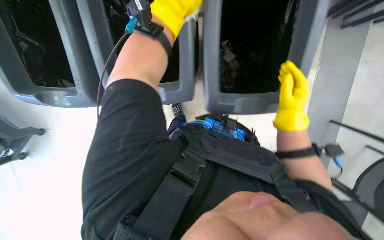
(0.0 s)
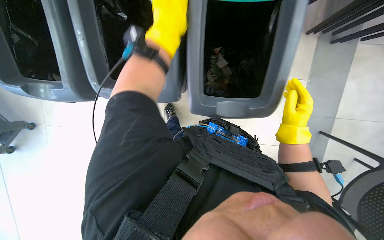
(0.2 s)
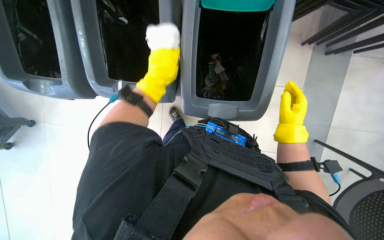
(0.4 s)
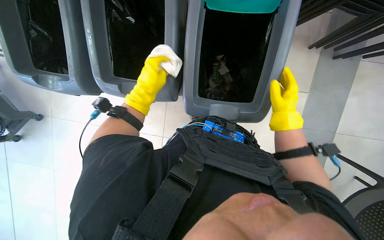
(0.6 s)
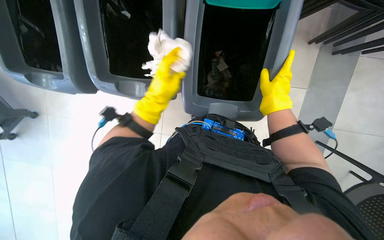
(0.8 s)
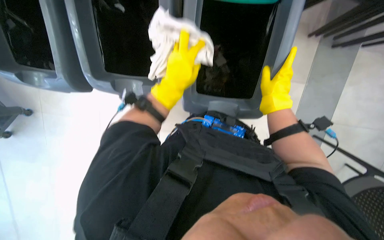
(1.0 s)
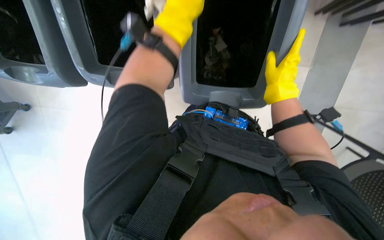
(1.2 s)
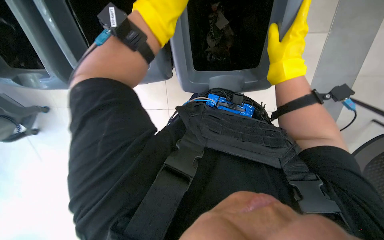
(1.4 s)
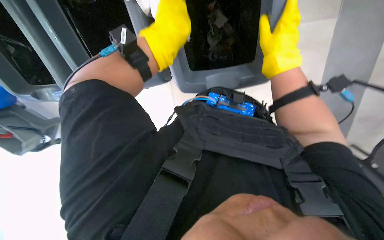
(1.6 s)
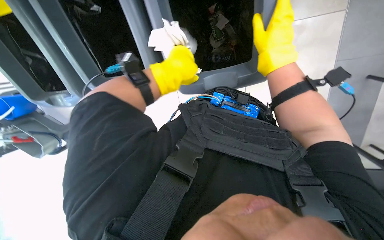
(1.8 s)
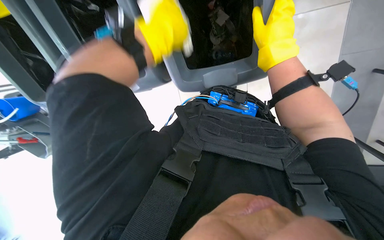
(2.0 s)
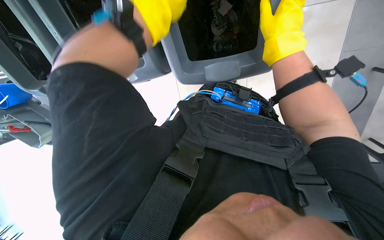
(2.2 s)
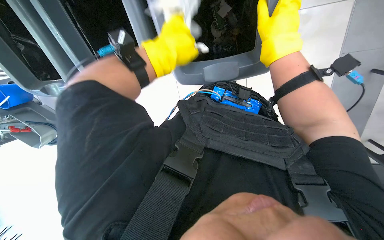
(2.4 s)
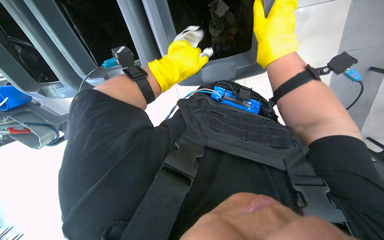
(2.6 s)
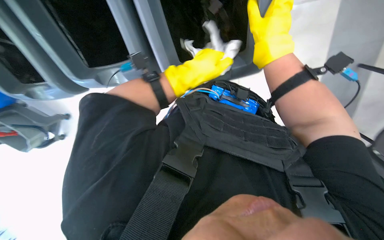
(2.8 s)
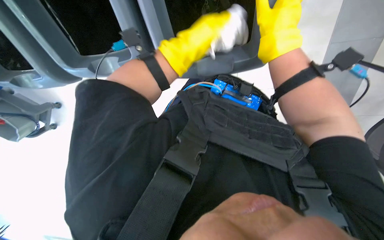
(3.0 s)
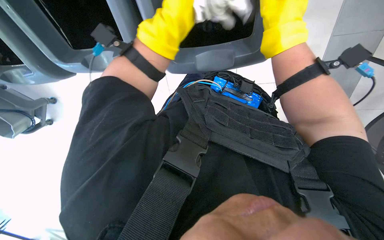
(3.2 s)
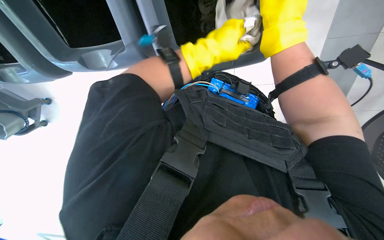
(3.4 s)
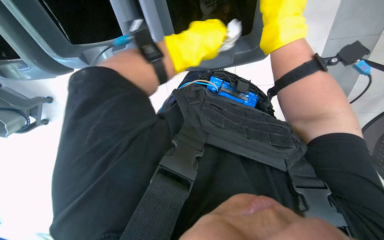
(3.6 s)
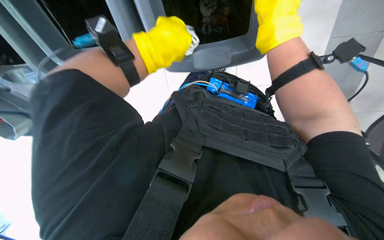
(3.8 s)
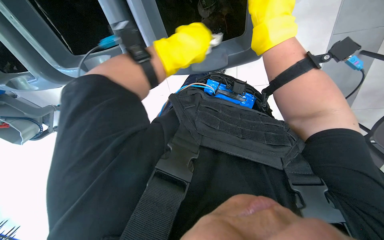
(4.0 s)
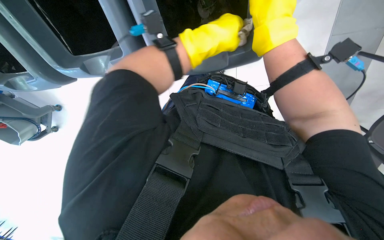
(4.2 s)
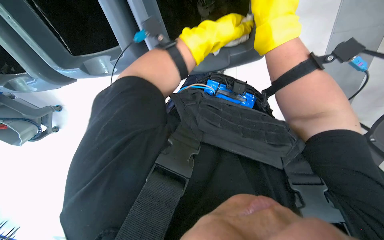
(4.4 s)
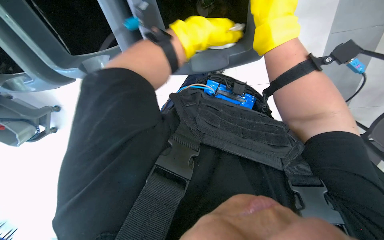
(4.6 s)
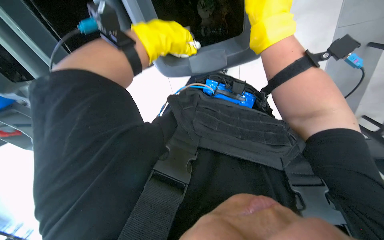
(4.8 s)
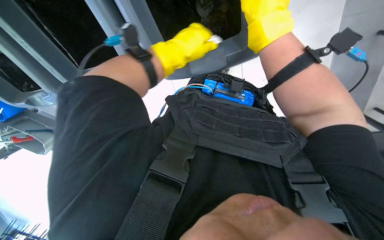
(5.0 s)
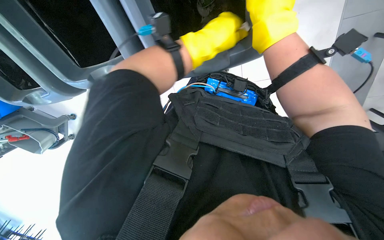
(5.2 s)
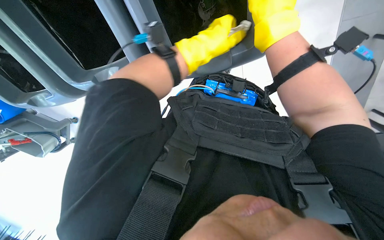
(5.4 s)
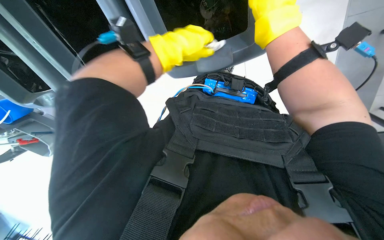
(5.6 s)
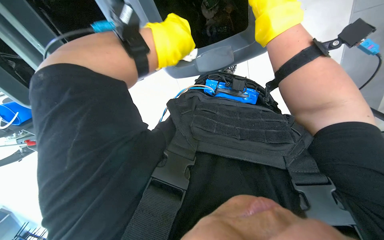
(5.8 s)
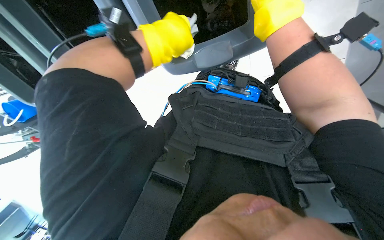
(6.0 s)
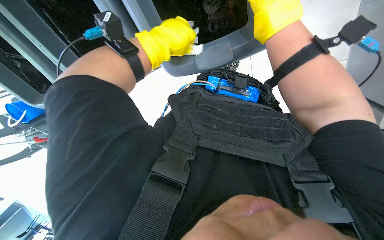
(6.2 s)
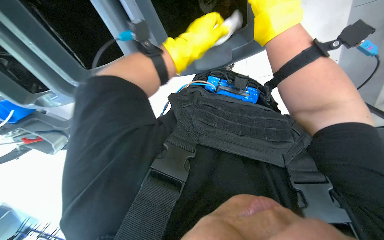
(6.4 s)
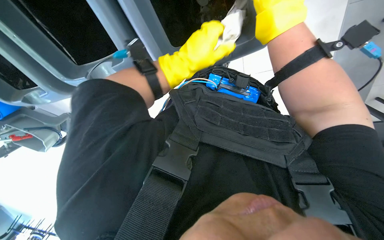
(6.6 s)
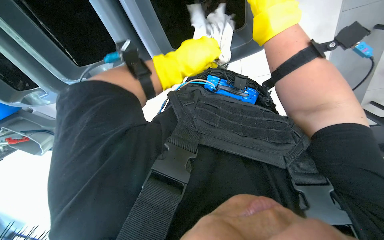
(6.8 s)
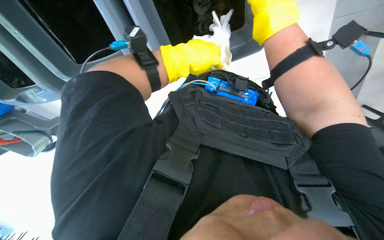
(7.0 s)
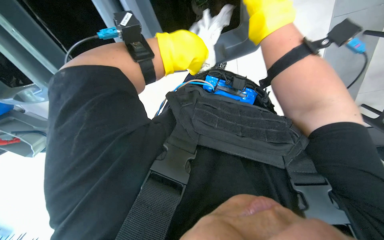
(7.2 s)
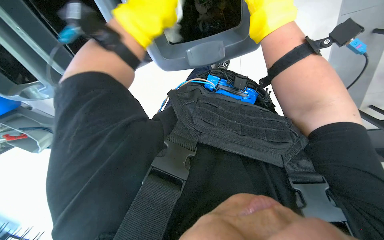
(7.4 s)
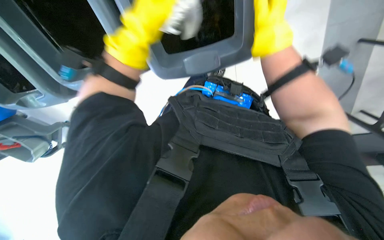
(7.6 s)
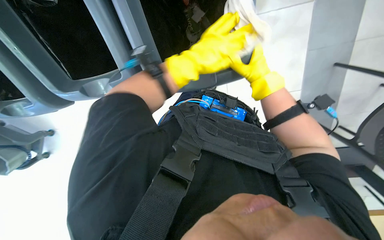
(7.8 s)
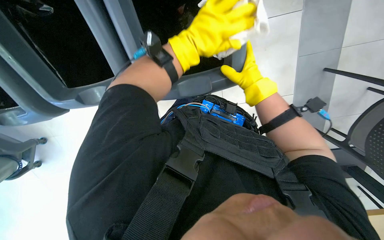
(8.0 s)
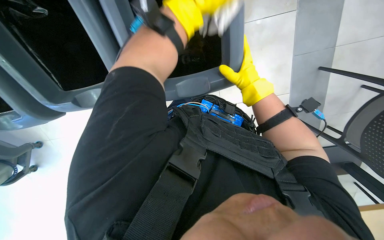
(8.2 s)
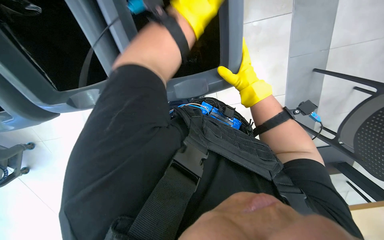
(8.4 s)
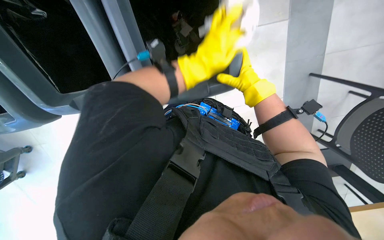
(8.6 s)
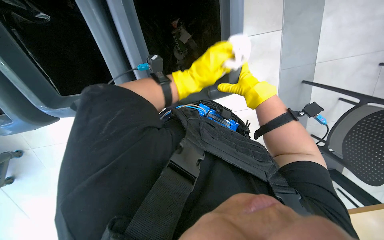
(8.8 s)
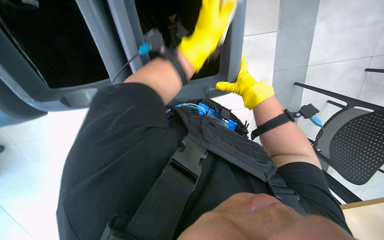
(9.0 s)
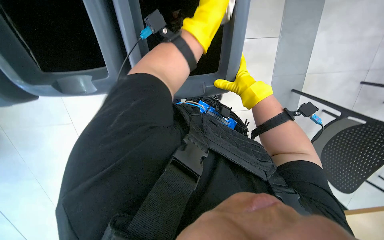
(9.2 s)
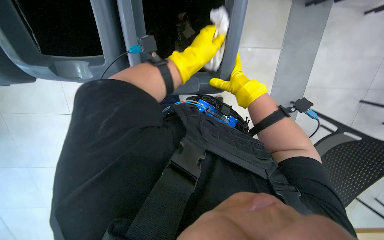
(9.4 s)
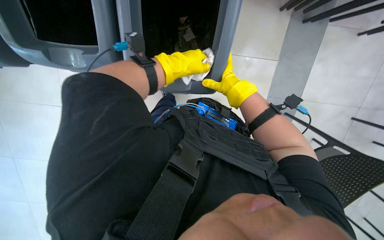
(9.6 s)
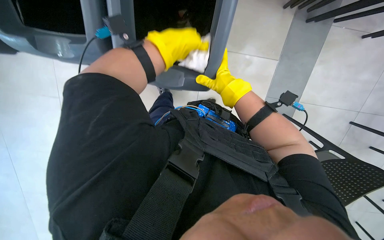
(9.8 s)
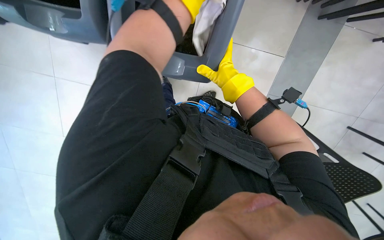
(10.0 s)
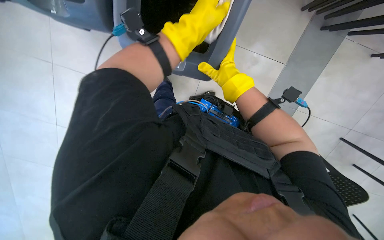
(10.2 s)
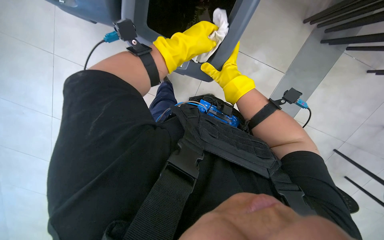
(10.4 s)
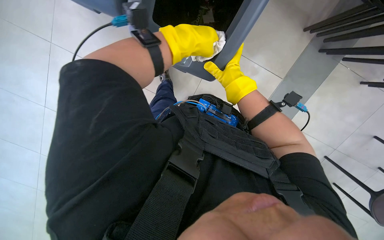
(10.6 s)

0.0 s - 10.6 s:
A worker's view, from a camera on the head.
Job: wiping surfaces.
The whole recording: Wiping trash bins. The worker wipes the inside and outside surfaces of the trash bins with a cloth.
0.0 s - 1.6 s: The left hand reaches roughly 15 cm down the picture, then returns, while the right hand travels up the picture by about 10 cm.
1.6 s - 3.0 s: The left hand swings up and down the picture, some 10 cm each way, with 2 reversals.
4.6 s - 6.0 s: The hands make small movements and keep their place.
7.6 s - 9.0 s: The view tips upward by approximately 15 degrees.
9.0 s - 10.6 s: The left hand moves down the picture and nearer to the camera, roughly 15 cm.

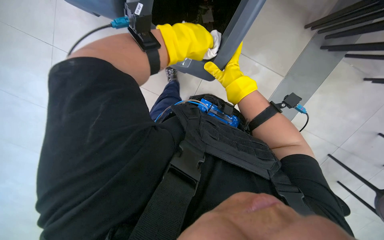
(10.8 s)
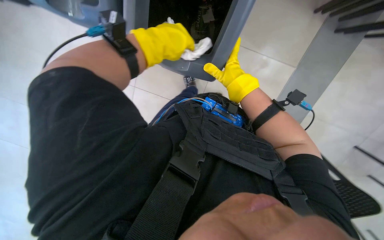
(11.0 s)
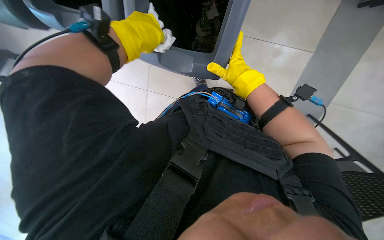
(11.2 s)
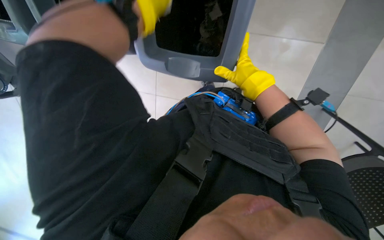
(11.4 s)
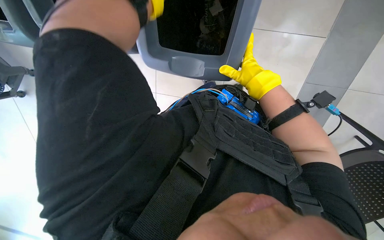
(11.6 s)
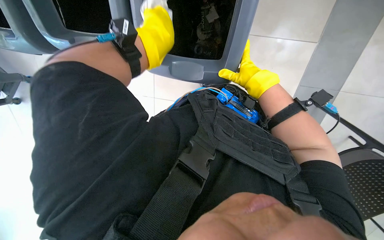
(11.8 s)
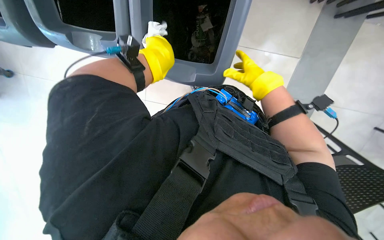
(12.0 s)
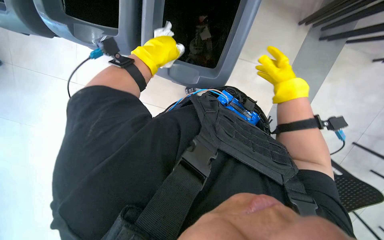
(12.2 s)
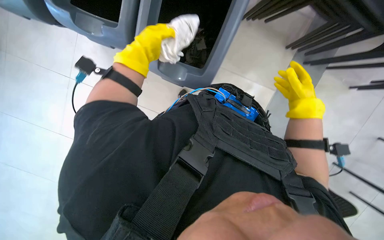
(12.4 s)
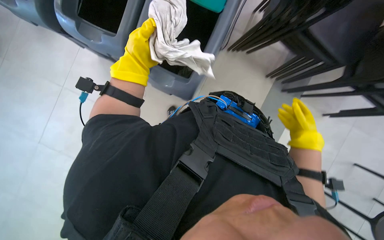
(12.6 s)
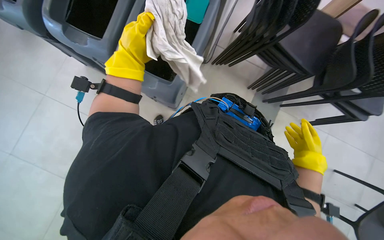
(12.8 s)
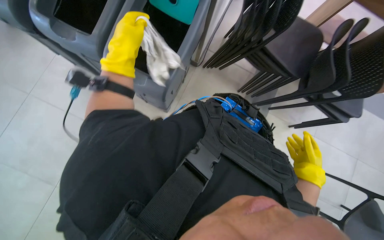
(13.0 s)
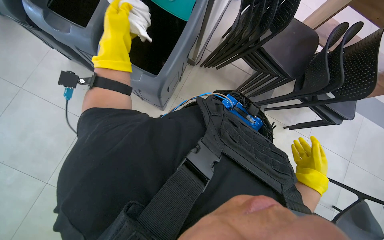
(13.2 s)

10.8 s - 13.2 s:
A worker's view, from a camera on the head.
Job: wiping surfaces.
The whole recording: Wiping trash bins. The worker wipes the inside and outside surfaces of the trash bins with a cloth.
10.8 s - 12.0 s: The left hand goes up the picture and returns, some 20 cm each way.
12.0 s - 13.2 s: The view pans to the right by approximately 25 degrees. The view tilts approximately 25 degrees upward. The left hand heads to the left, covering roughly 10 cm. The right hand travels down the picture and to the right by some 30 cm.

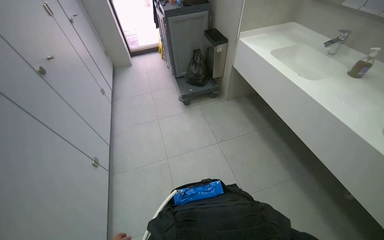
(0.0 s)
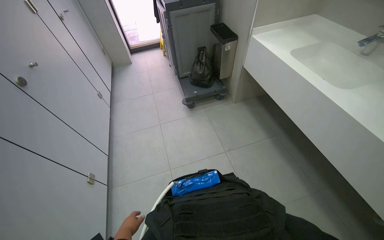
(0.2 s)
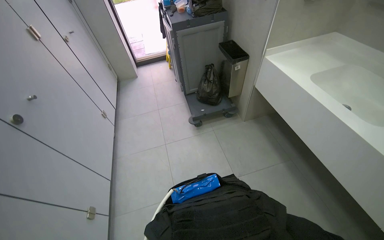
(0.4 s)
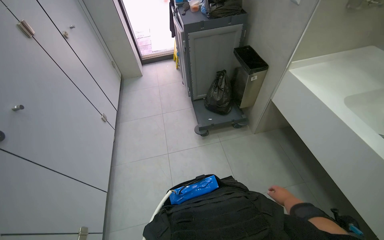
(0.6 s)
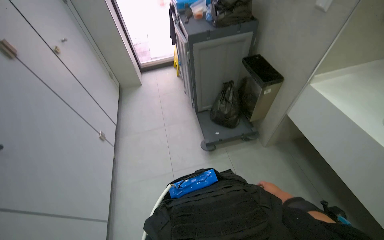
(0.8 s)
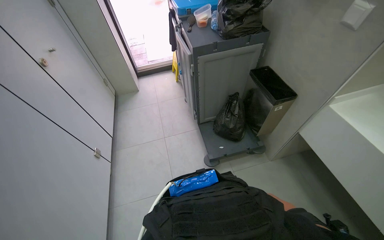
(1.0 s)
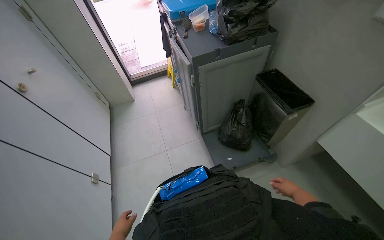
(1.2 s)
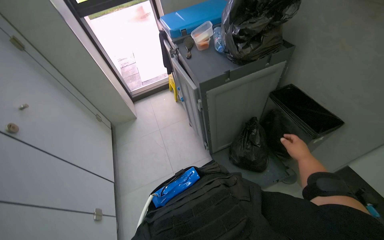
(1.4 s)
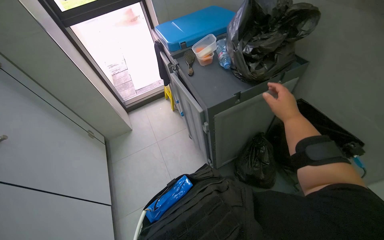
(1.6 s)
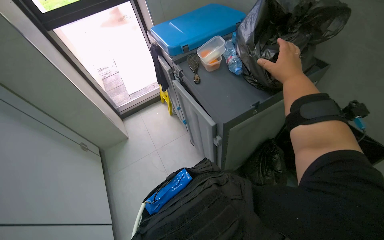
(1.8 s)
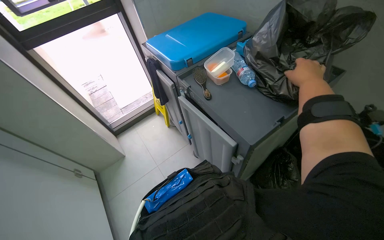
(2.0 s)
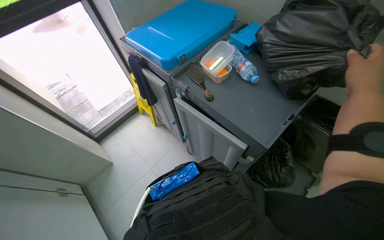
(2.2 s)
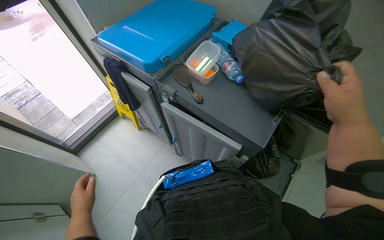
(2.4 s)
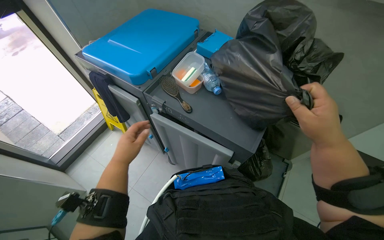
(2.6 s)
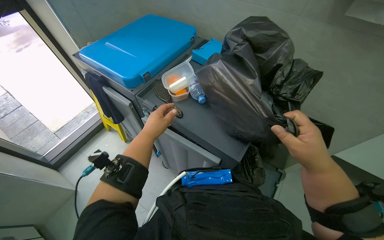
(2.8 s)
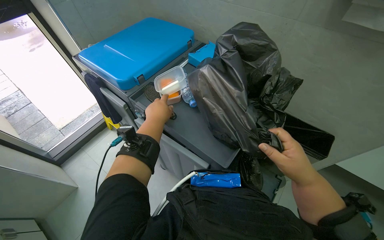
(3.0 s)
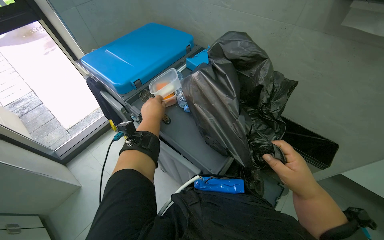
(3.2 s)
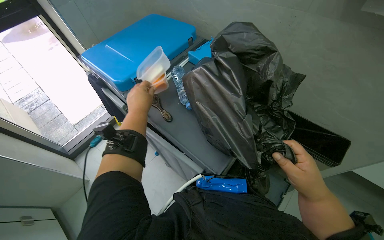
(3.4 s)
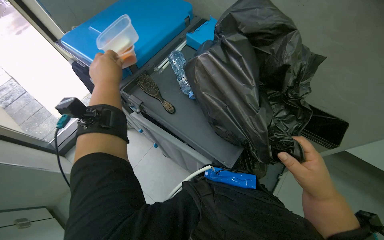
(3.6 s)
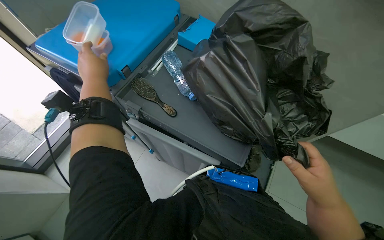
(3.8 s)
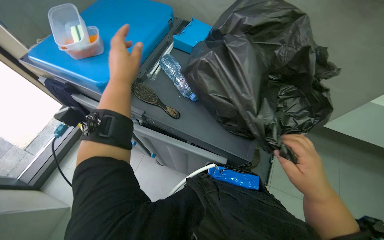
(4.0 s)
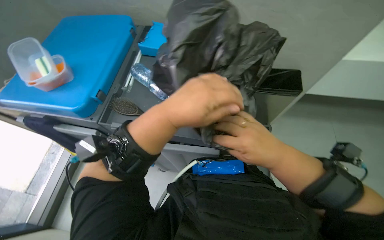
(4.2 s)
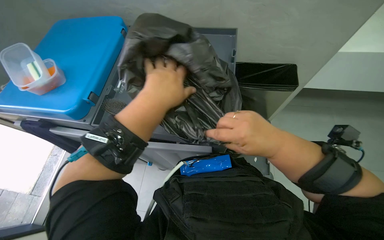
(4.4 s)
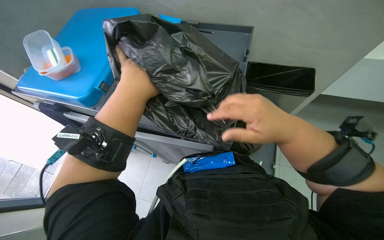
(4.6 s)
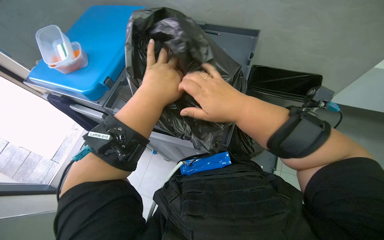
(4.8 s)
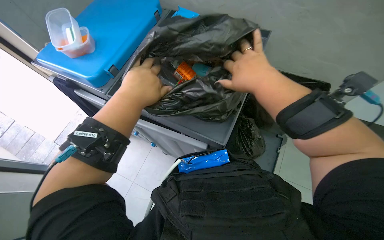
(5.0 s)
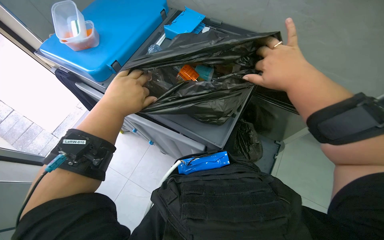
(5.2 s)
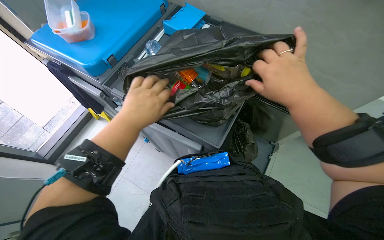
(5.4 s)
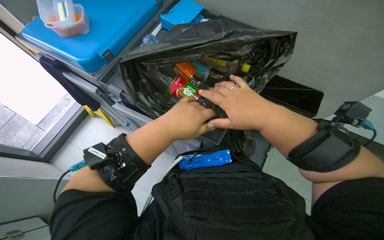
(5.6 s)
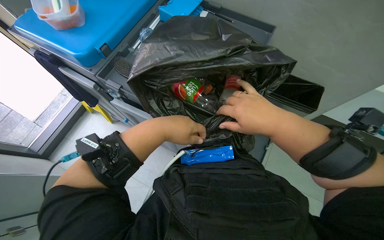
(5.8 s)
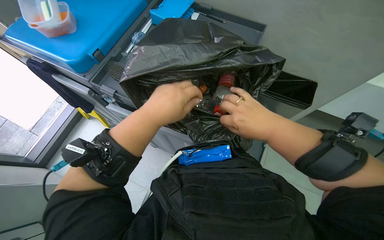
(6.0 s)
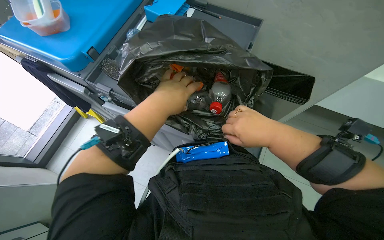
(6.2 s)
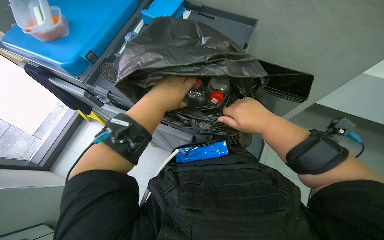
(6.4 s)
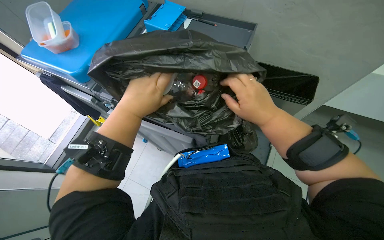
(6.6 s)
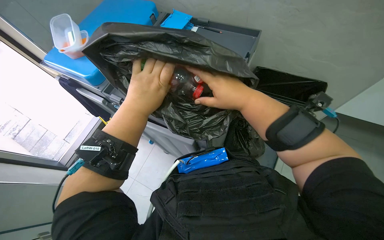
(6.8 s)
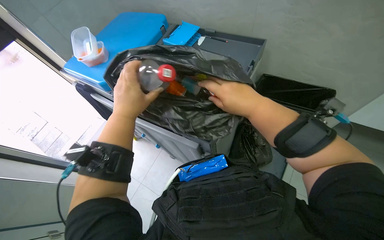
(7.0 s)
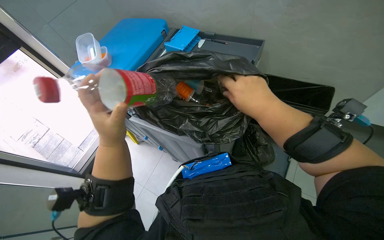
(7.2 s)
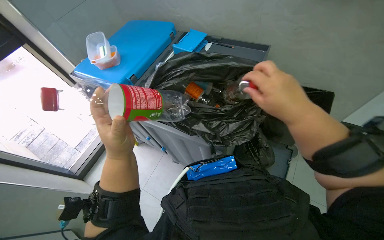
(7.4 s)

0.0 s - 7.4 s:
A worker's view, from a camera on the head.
Job: managing trash.
The whole recording: Emptying and sorting trash. The worker empties a trash bag, sorts plastic bottles into the sink, and disposes of the empty bag.
0.0 s - 1.4 s: The camera is carried some 1.5 m.
1.4 s - 3.0 s: The wearer moves about 60 cm. The wearer looks about 30 degrees further to the right.
3.0 s - 4.4 s: Everything in view rotates roughly 30 degrees counterclockwise.
4.4 s - 6.0 s: The right hand shifts approximately 35 cm farther from the camera, and goes up the picture and returns, about 15 cm each way, while the left hand travels to the left and back again, some 15 cm each way.
6.0 s - 7.4 s: The right hand shifts roughly 10 cm nearer to the camera, while the left hand shifts roughly 10 cm to the left.
